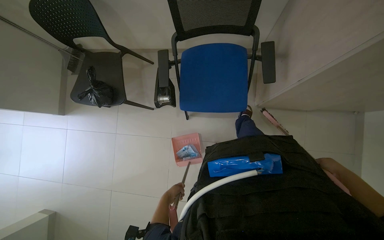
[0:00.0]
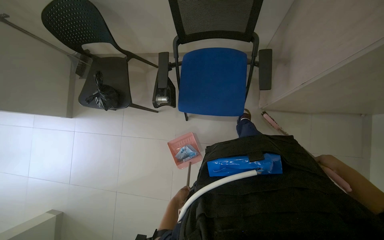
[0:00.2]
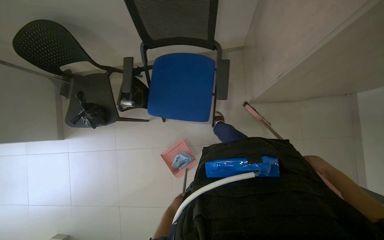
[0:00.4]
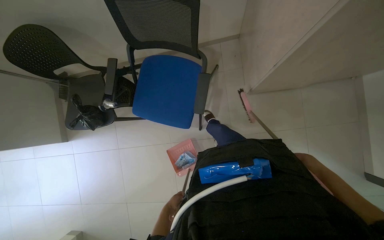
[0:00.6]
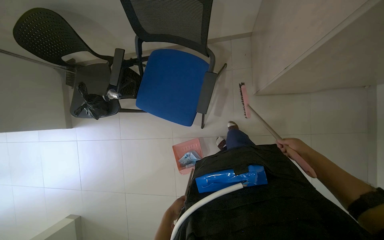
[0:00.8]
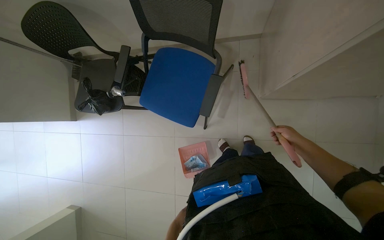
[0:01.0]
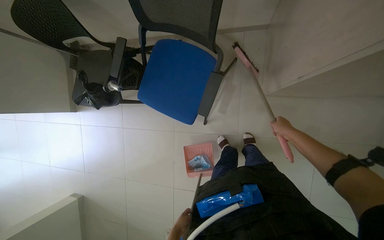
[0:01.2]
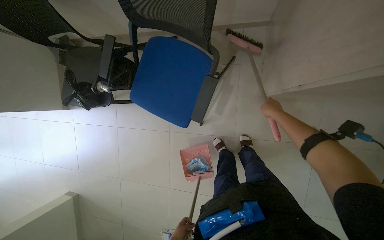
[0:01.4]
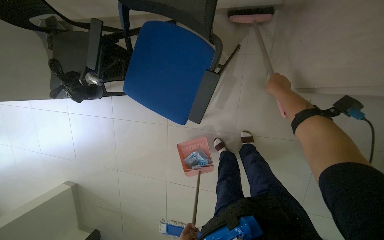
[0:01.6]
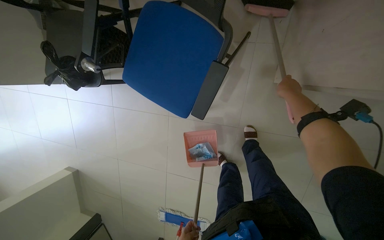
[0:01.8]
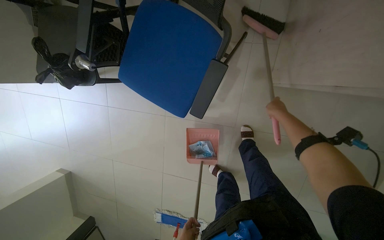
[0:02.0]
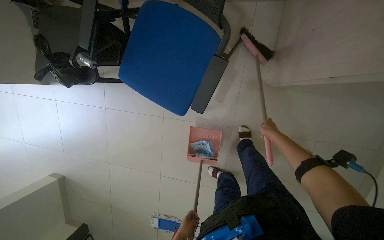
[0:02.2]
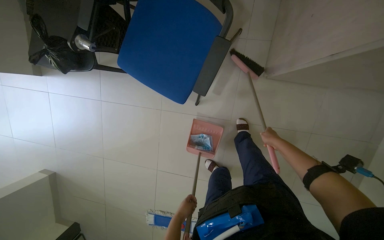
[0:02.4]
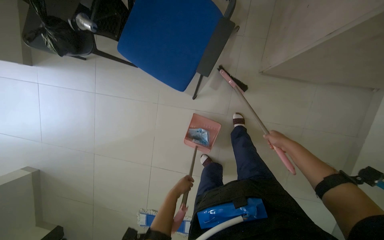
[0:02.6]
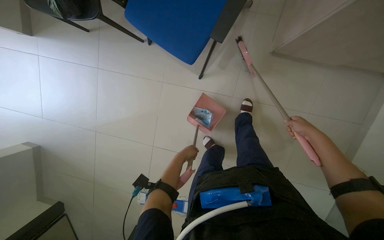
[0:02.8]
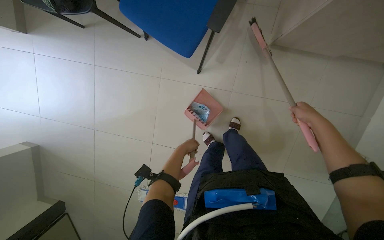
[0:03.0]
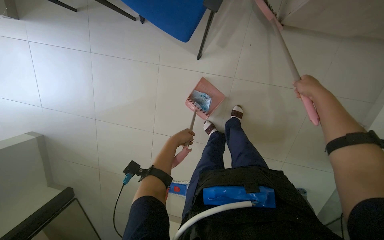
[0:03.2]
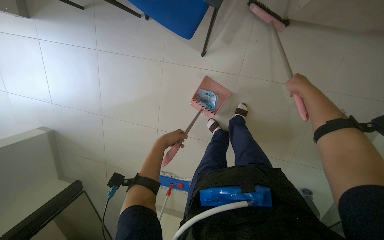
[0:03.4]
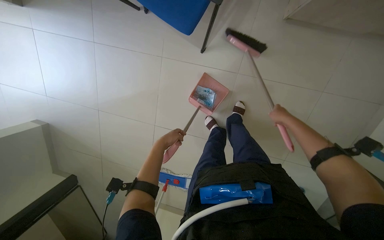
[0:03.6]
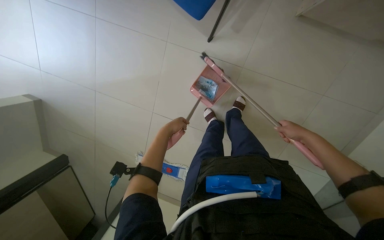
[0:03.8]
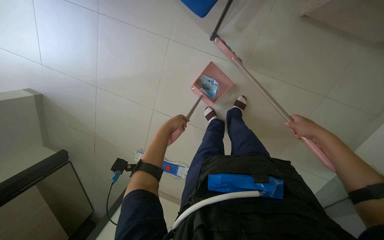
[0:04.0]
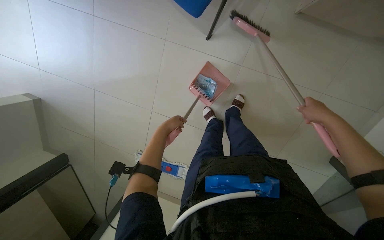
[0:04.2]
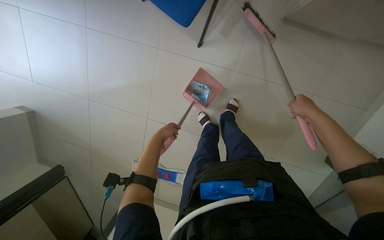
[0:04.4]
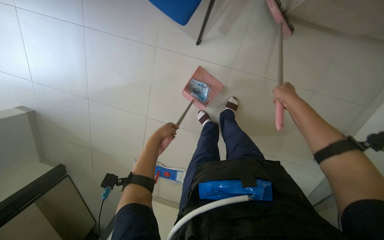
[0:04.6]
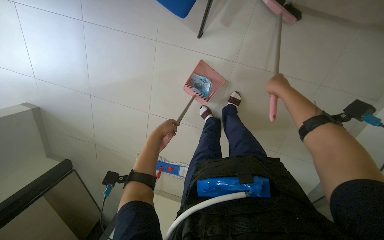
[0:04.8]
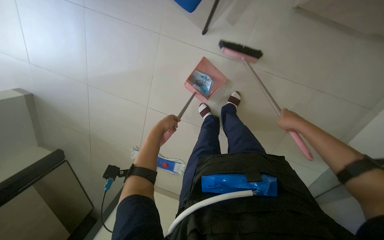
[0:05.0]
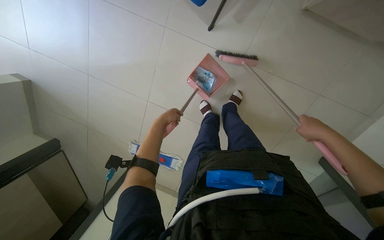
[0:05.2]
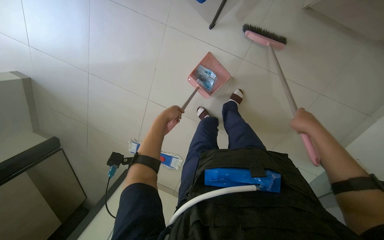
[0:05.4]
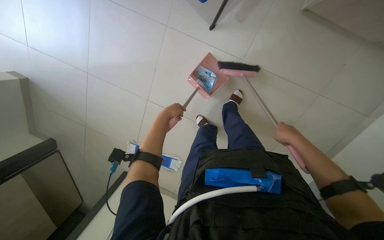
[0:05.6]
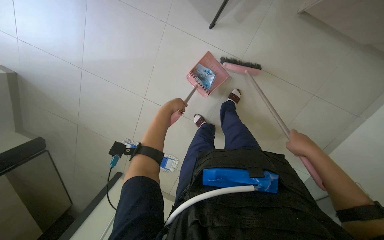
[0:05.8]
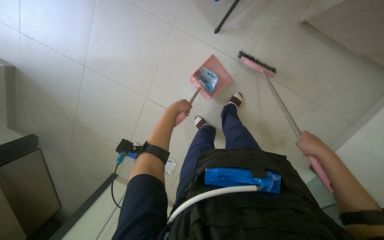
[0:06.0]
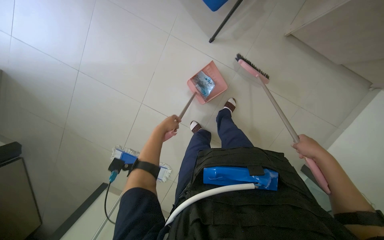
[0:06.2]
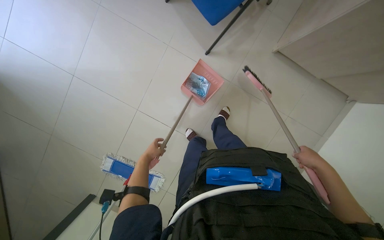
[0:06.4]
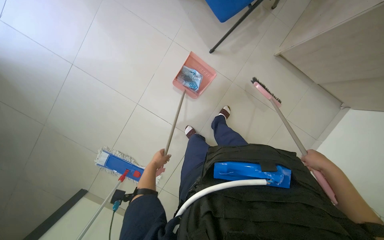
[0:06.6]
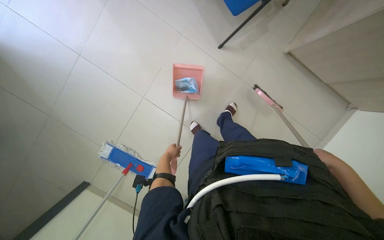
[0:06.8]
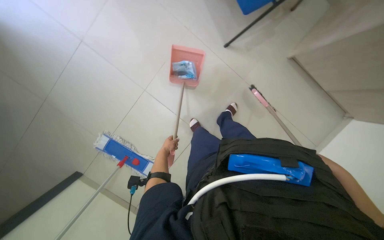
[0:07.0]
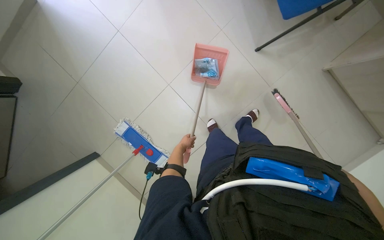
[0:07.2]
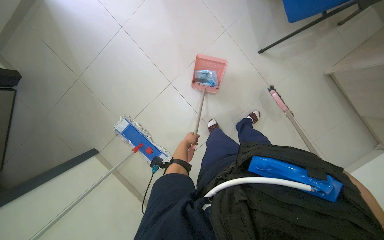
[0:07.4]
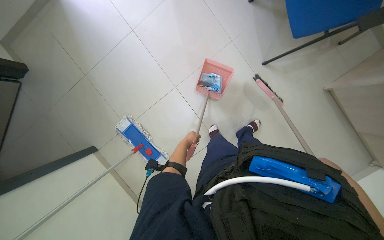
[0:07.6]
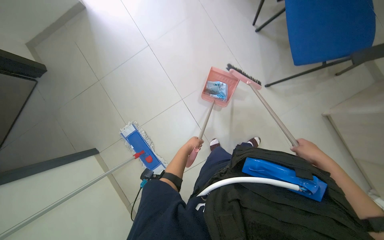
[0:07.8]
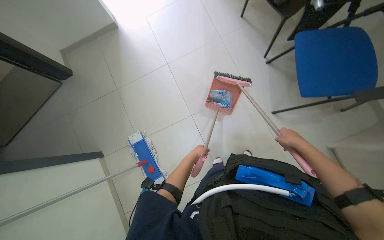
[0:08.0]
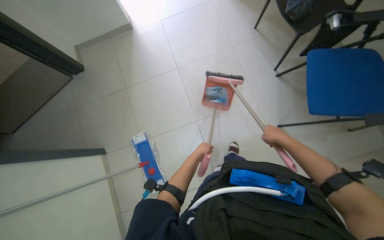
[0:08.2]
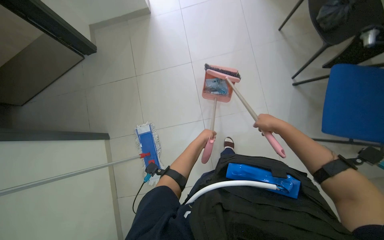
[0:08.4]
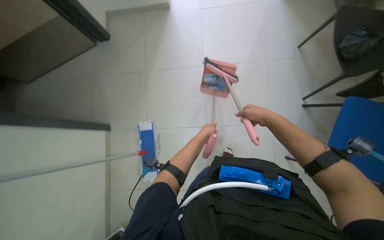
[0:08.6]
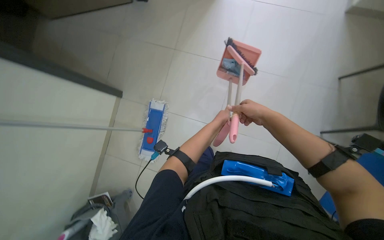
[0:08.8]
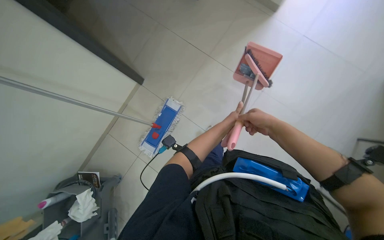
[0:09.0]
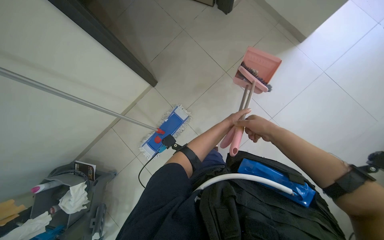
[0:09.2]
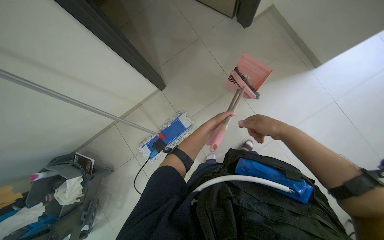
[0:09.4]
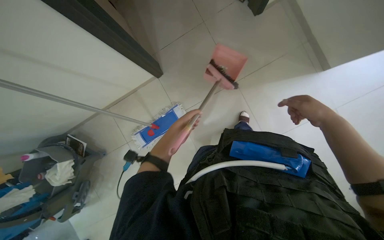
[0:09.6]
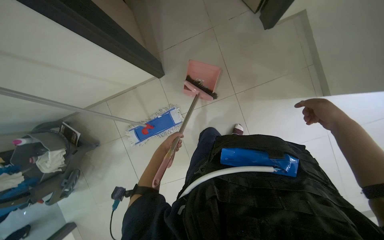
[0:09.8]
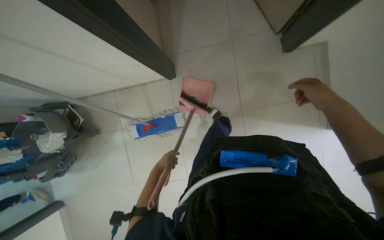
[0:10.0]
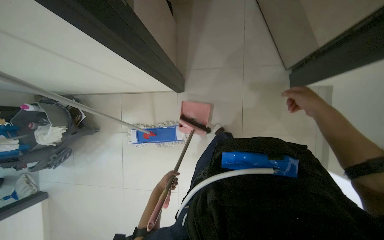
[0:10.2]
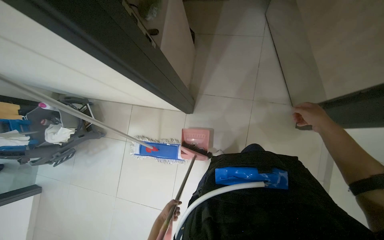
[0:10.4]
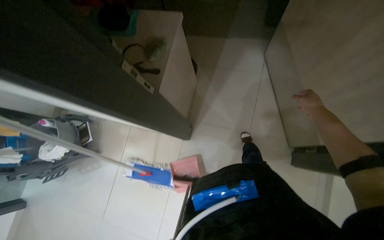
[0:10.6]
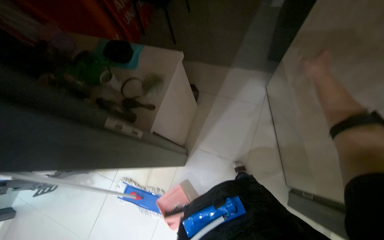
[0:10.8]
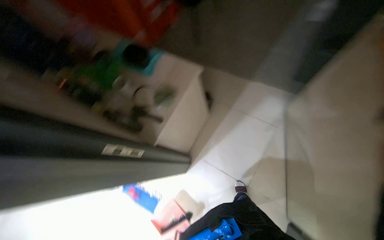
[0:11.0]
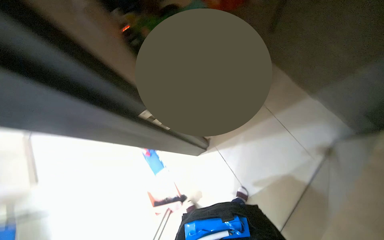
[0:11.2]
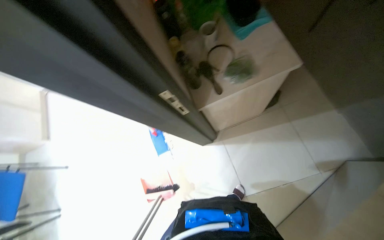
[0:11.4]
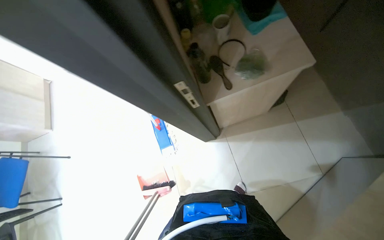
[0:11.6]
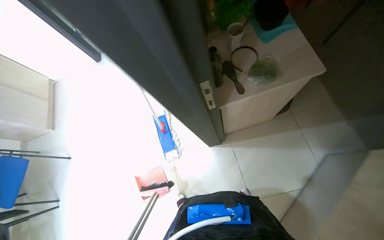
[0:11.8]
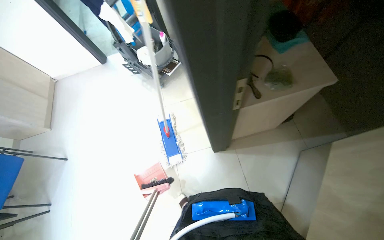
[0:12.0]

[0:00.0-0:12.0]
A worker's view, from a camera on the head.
Job: sweeping floor.
The whole recording: Sweeping and collecting debris from floor. The worker sweeps debris from the floor with a broom and collects it into a dustpan.
0:00.0 to 0:01.6: The view tips downward by about 15 degrees. The right hand shifts roughly 50 cm up the picture, farther from the camera and to the left.
0:01.6 to 0:03.0: The right hand moves down the picture, some 40 cm.
0:03.0 to 0:04.4: The right hand moves up and down the picture over roughly 15 cm, changing direction 2 times. Meanwhile the left hand moves nearer to the camera, about 20 cm.
0:04.4 to 0:06.0: The right hand heads down the picture, covering about 10 cm.
0:06.0 to 0:07.6: The left hand shifts approximately 30 cm farther from the camera and down the picture.
0:07.6 to 0:09.0: Everything in view rotates about 50 degrees clockwise.
0:09.0 to 0:10.4: The scene turns some 60 degrees clockwise in the picture.
0:10.4 to 0:12.0: The wearer's head swings approximately 60 degrees to the left.

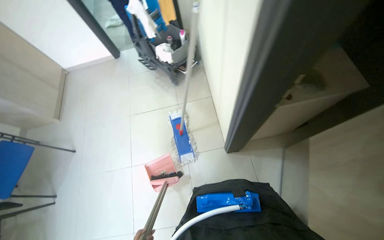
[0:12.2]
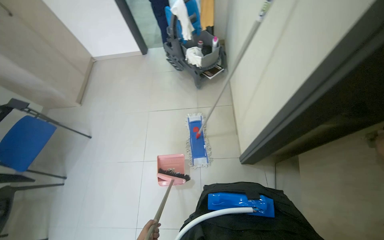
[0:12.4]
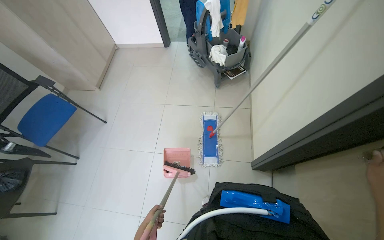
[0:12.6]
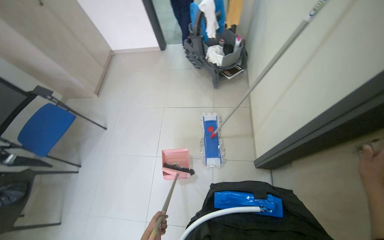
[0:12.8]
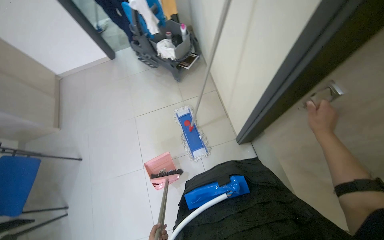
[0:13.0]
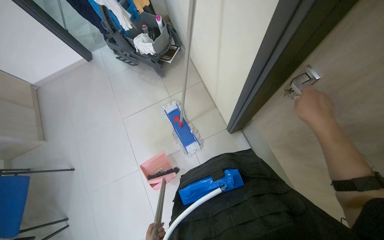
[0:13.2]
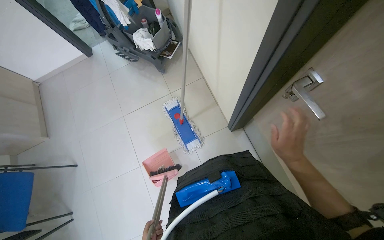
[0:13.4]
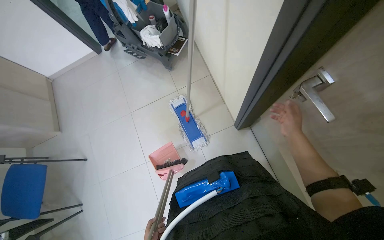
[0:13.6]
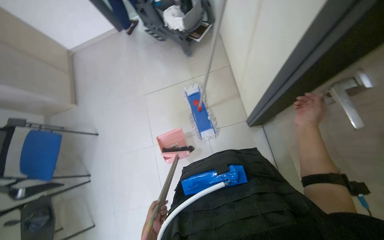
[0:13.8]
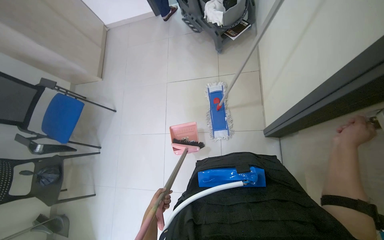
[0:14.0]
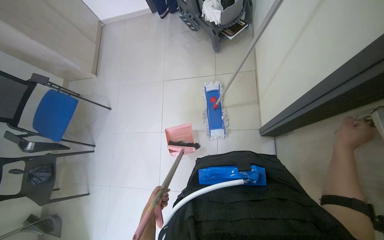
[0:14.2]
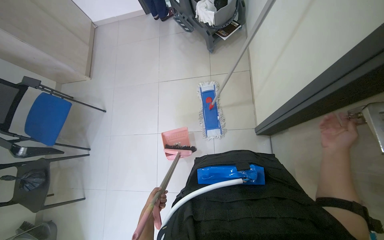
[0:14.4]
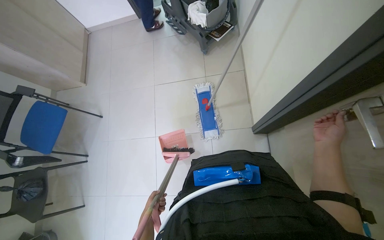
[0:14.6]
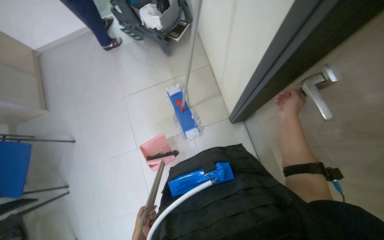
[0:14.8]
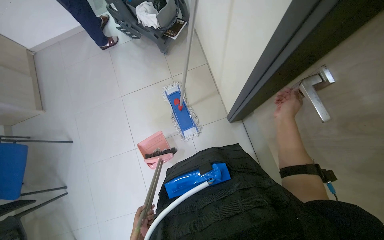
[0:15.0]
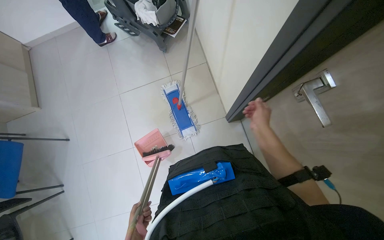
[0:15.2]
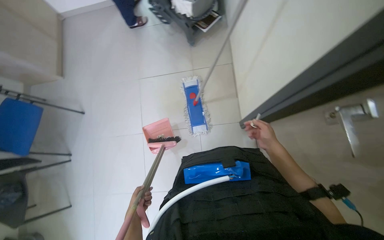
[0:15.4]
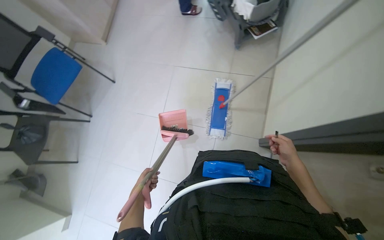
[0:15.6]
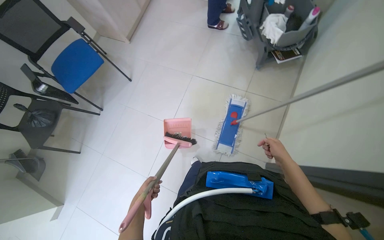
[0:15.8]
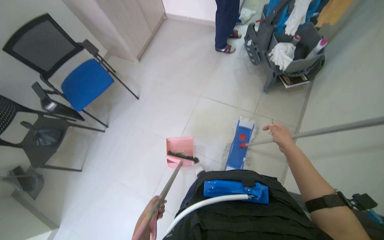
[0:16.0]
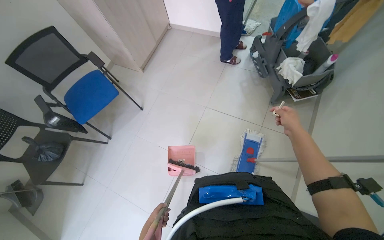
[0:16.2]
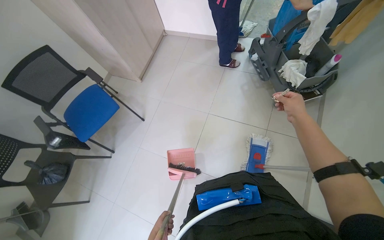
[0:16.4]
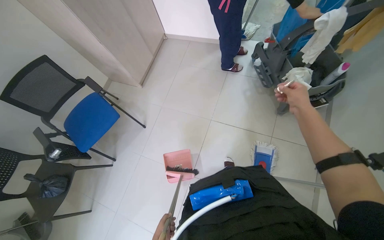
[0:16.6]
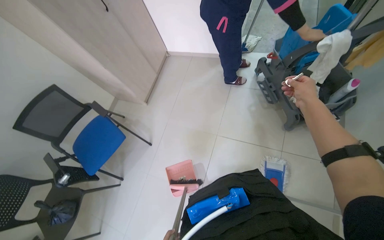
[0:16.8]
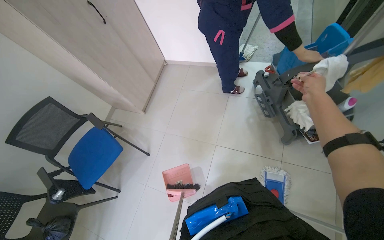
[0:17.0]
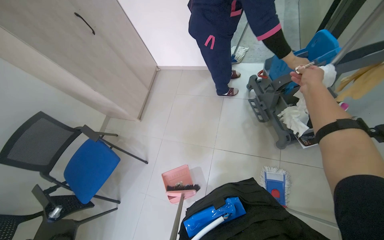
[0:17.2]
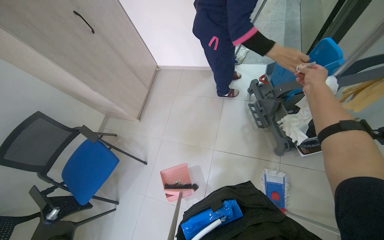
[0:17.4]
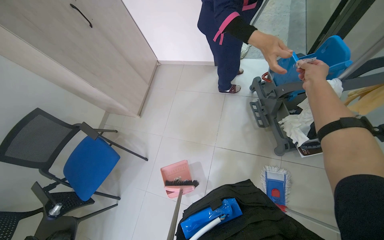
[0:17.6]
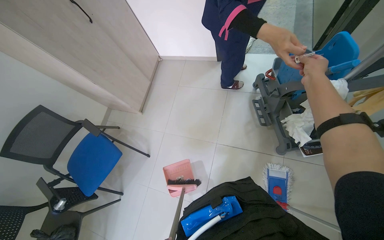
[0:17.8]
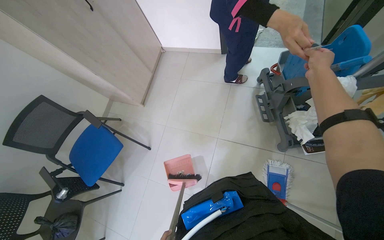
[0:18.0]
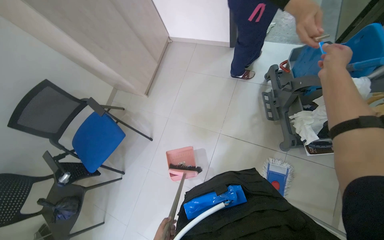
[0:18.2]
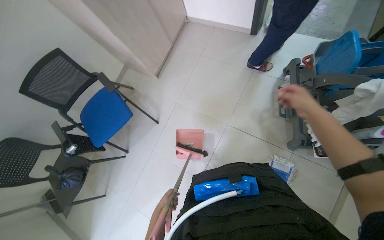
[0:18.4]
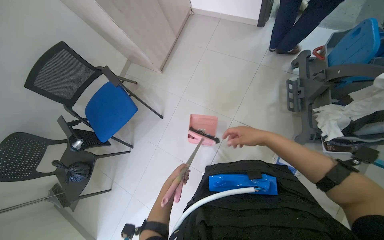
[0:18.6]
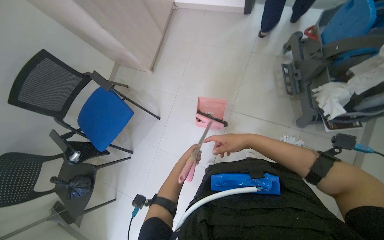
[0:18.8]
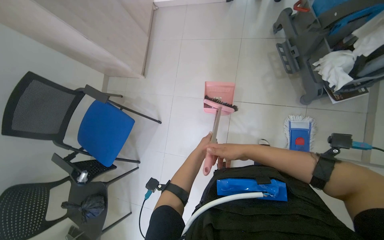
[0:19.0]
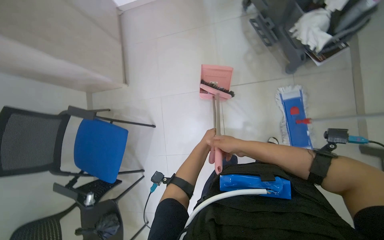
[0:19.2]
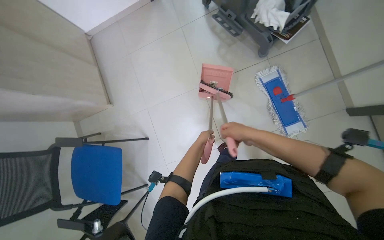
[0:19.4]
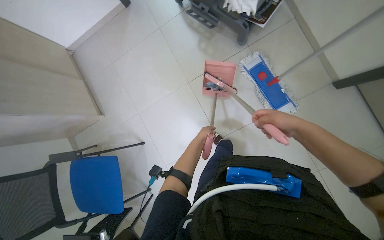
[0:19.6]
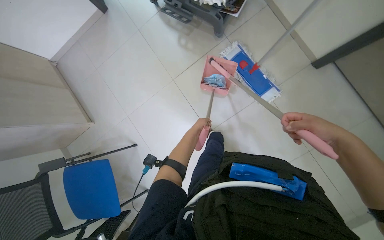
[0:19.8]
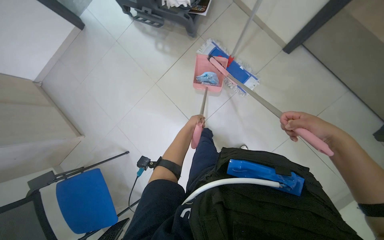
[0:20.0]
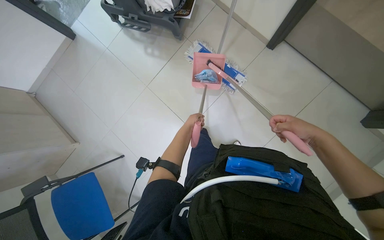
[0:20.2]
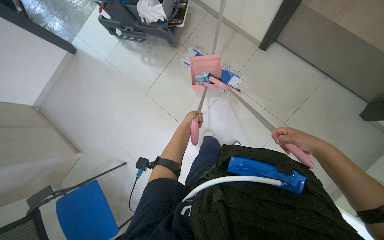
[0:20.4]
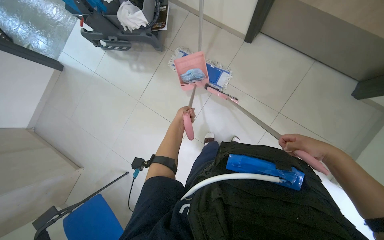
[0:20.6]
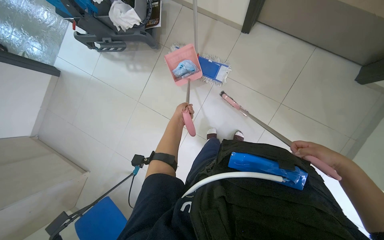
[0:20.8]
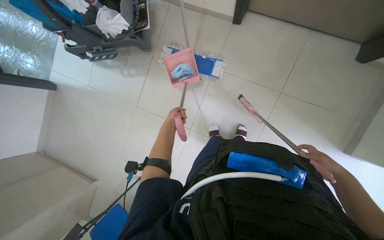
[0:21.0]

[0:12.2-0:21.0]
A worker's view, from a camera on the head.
Job: sweeping floor.
The whole recording: Sweeping and collecting debris from floor. The worker sweeps debris from the floor with a broom and collects it into a dustpan.
0:15.2 to 0:16.6: The head turns to the left by about 40 degrees. The wearer looks some 10 degrees further upward.
0:16.6 to 0:18.0: The right hand goes roughly 25 cm up the picture.
0:18.0 to 0:19.6: The scene turns about 45 degrees counterclockwise in the picture.
0:19.6 to 0:21.0: Everything in view rotates some 40 degrees counterclockwise. The right hand goes roughly 70 cm down the picture and to the right.
